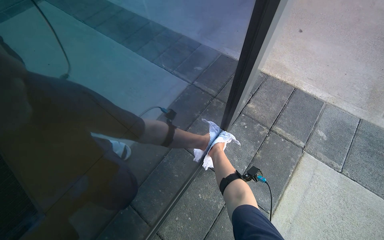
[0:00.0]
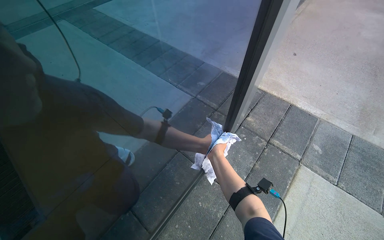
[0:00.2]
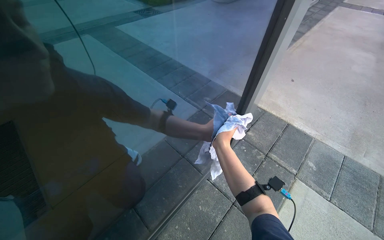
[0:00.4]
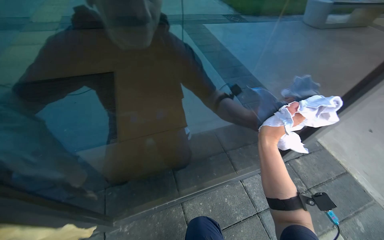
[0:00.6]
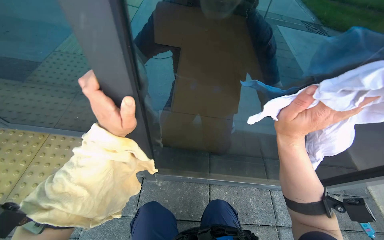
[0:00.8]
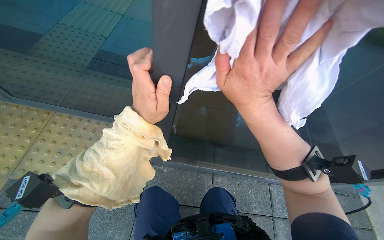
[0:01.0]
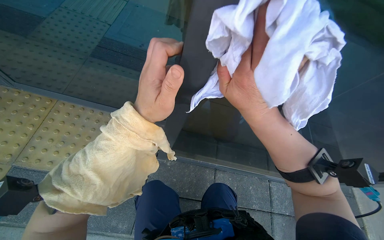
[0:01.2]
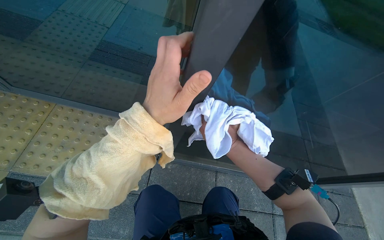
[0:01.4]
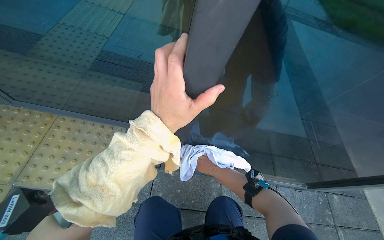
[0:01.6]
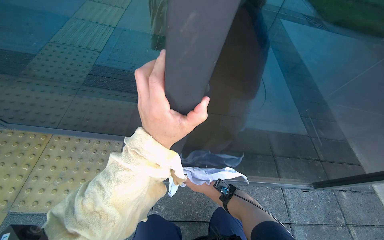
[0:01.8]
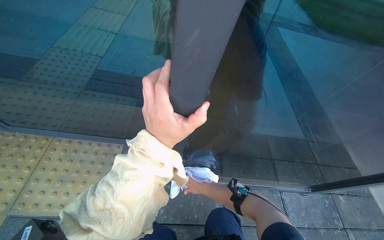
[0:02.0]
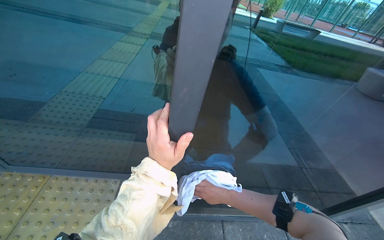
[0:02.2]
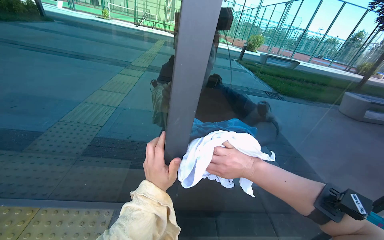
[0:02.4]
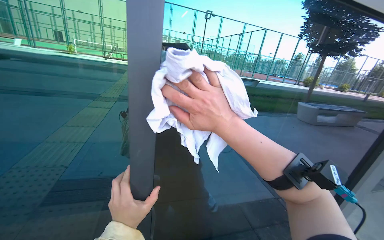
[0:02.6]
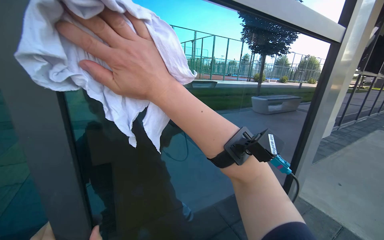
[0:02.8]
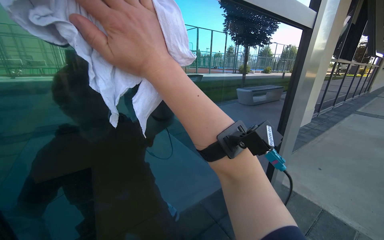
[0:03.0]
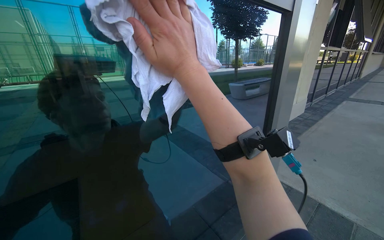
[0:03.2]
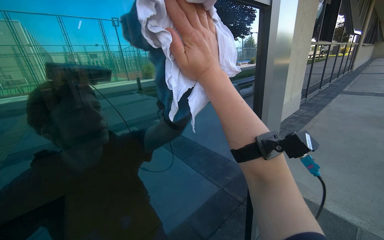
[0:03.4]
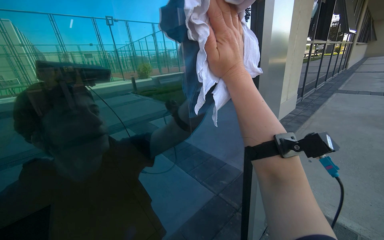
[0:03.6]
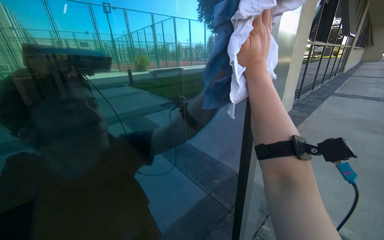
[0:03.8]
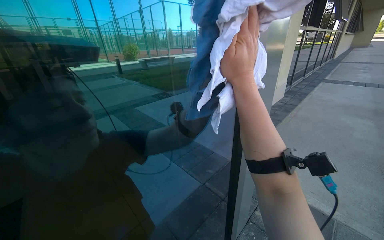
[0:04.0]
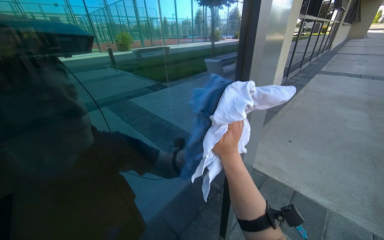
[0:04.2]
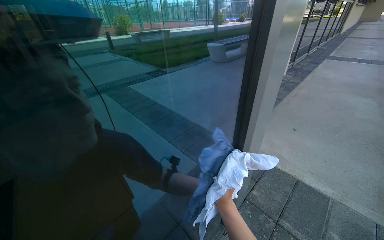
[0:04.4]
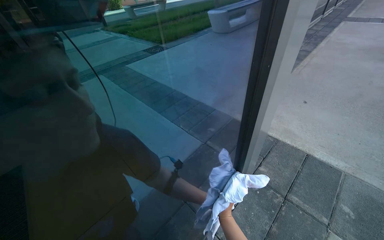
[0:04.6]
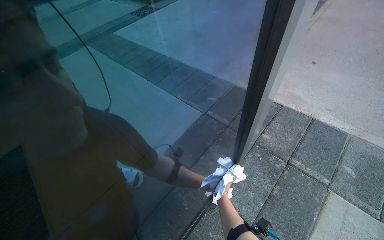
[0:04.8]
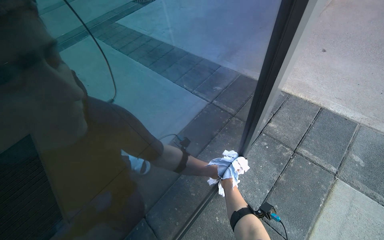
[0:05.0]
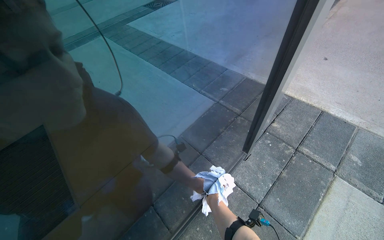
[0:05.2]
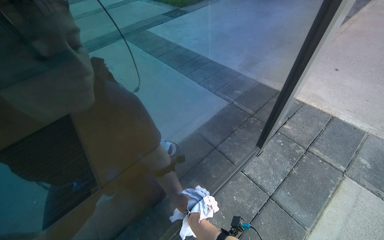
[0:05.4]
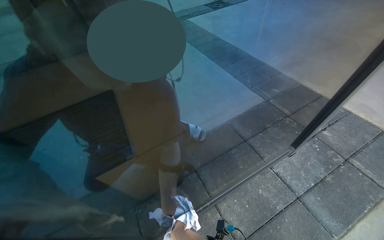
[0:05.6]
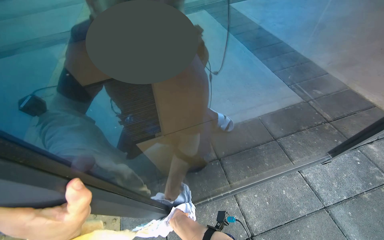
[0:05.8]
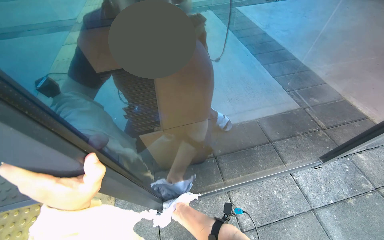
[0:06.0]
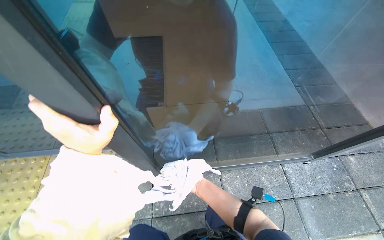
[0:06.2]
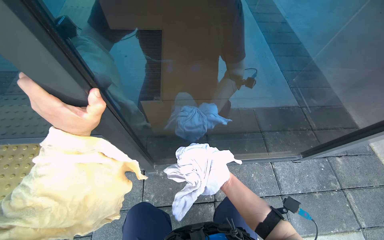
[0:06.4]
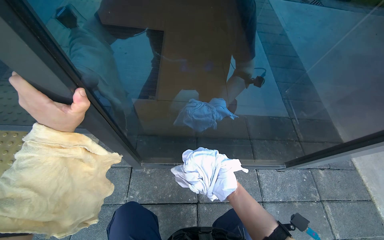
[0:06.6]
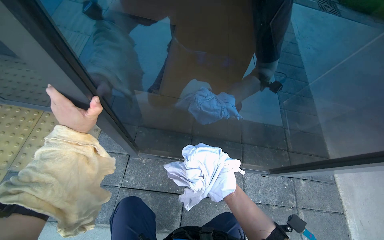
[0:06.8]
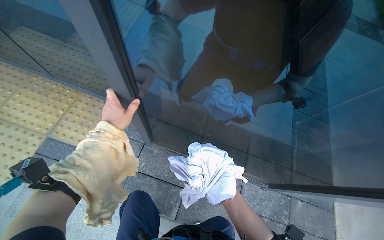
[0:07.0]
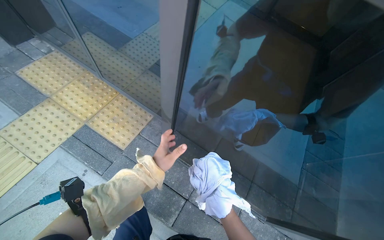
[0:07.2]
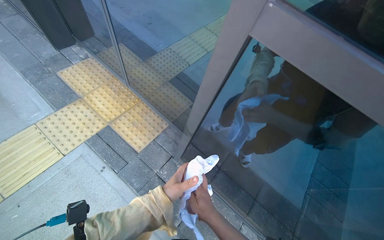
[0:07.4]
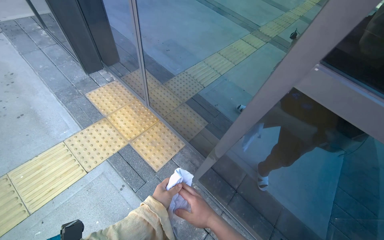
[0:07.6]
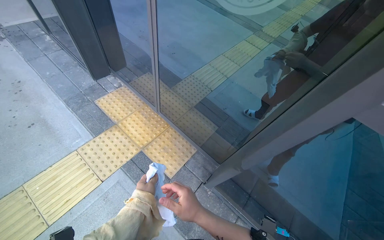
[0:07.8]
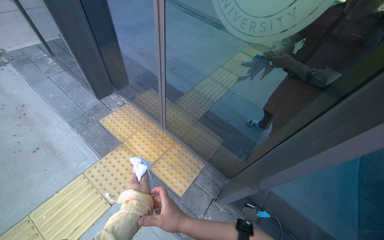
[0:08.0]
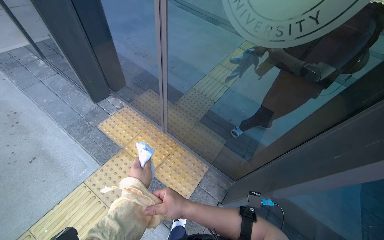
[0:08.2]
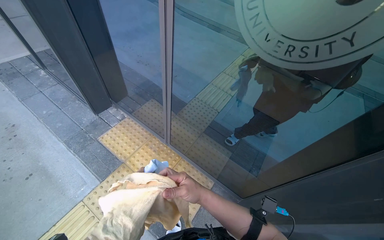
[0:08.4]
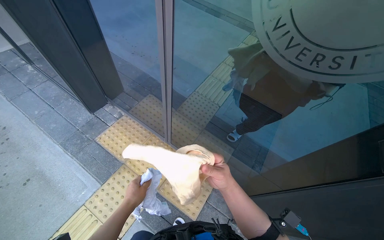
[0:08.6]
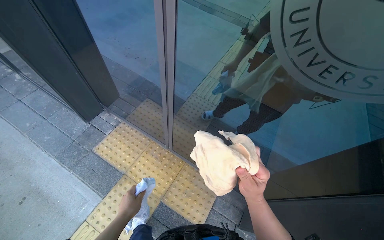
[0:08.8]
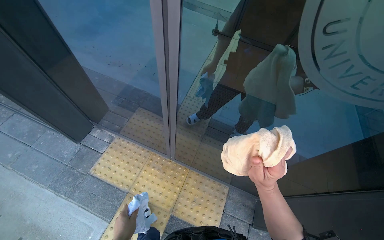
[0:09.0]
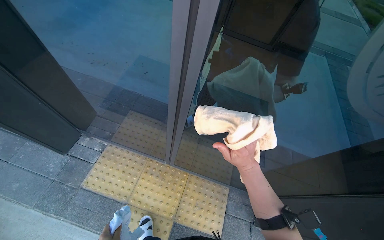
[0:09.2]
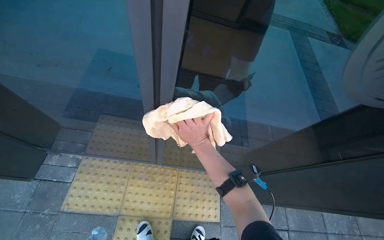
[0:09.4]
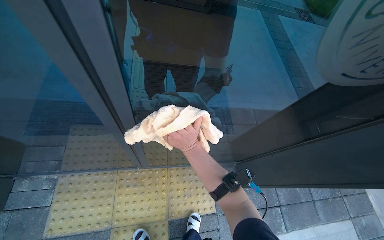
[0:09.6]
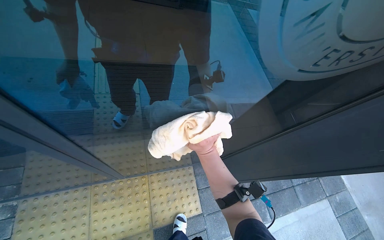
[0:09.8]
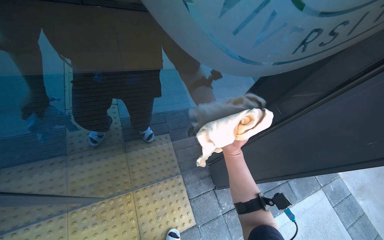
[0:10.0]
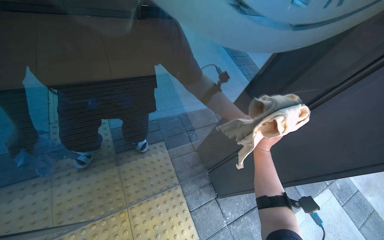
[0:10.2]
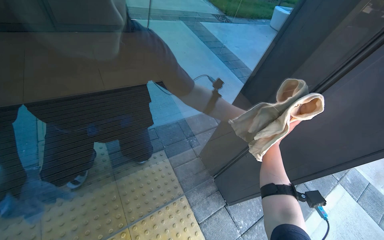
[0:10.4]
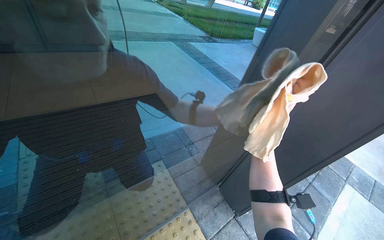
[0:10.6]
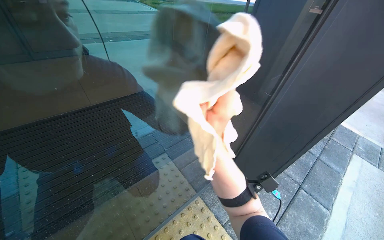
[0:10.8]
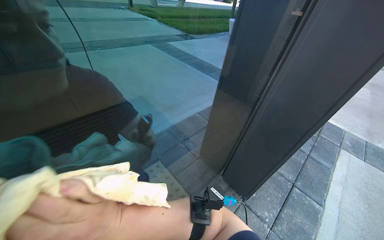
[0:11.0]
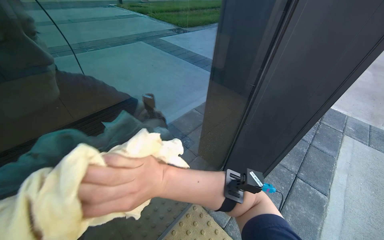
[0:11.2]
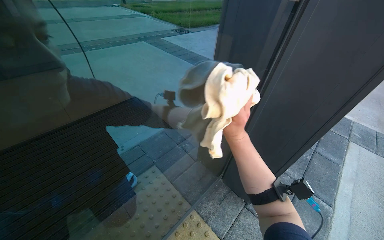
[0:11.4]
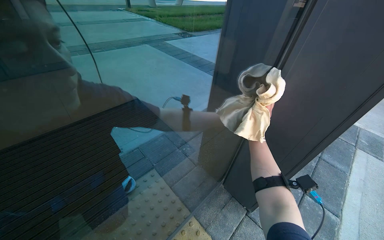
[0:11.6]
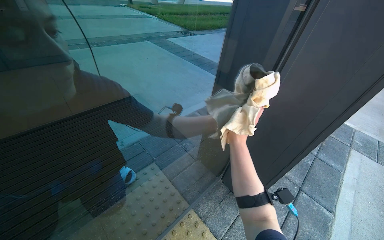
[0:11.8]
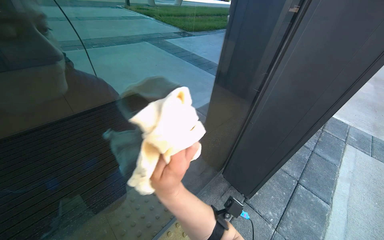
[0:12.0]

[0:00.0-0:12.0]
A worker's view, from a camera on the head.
Job: cleaning windows.
The whole recording: Cleaning glass door. The worker cleans the glass door using a squeegee and then wipes it with a cloth, also cleaning the door handle.
0:00.0 to 0:01.6: The wearer moves roughly 50 cm. The head turns to the left by approximately 50 degrees.
0:01.6 to 0:03.0: The head rotates about 40 degrees to the right. The view tips upward by roughly 35 degrees.
0:03.0 to 0:04.4: The wearer looks about 15 degrees further downward. The right hand heads farther from the camera, to the right and down the picture, covering roughly 80 cm.
0:04.4 to 0:06.0: The camera is carried some 40 cm. The wearer looks some 30 degrees further to the left. The view tips downward by roughly 25 degrees.
0:06.0 to 0:07.6: The wearer moves approximately 50 cm. The head turns to the left by about 60 degrees.
0:07.6 to 0:09.0: The camera is carried about 70 cm.
0:09.0 to 0:10.4: The head turns to the right by approximately 50 degrees.

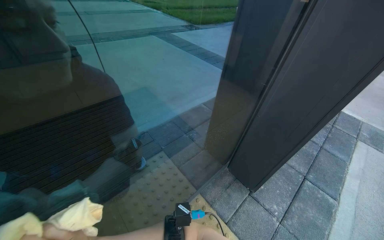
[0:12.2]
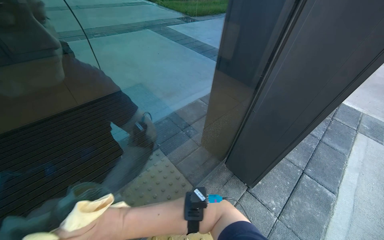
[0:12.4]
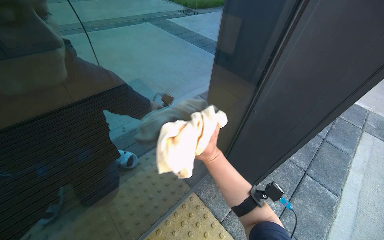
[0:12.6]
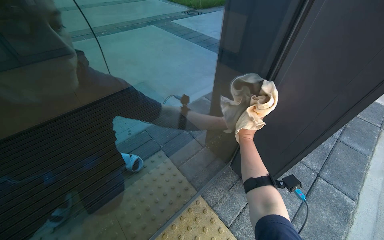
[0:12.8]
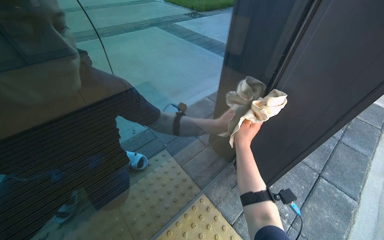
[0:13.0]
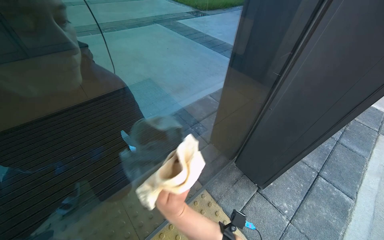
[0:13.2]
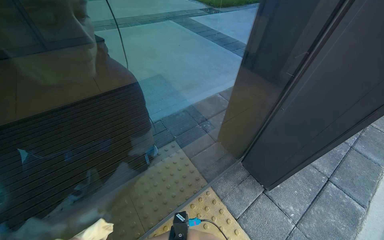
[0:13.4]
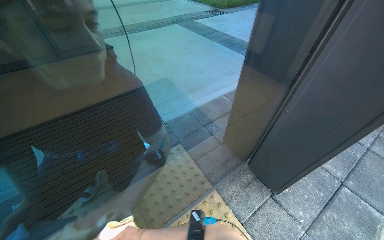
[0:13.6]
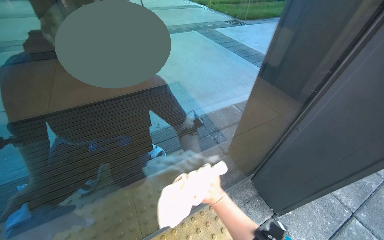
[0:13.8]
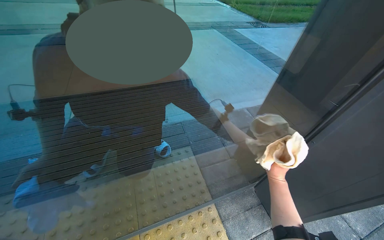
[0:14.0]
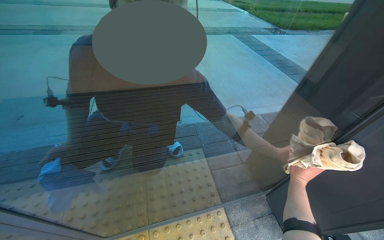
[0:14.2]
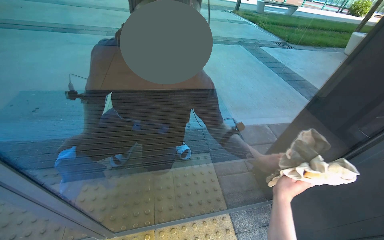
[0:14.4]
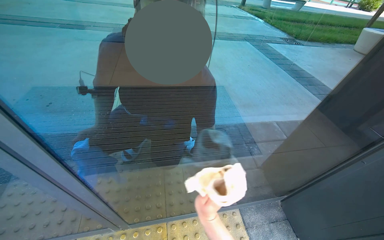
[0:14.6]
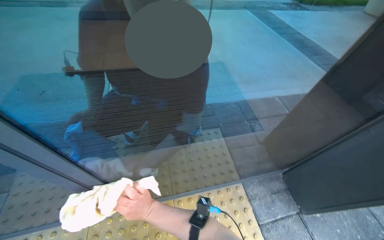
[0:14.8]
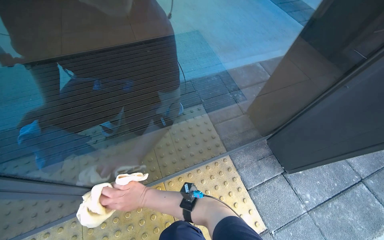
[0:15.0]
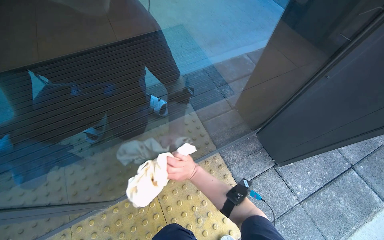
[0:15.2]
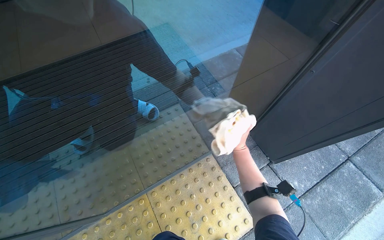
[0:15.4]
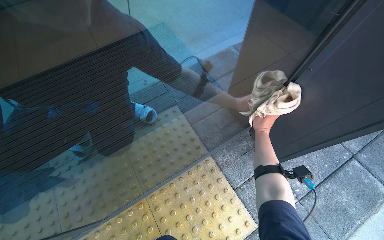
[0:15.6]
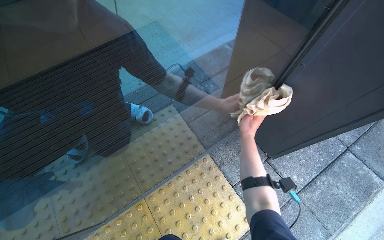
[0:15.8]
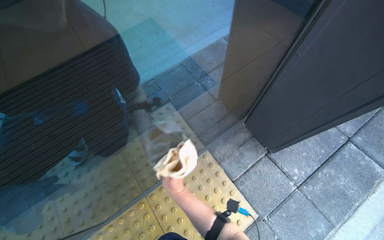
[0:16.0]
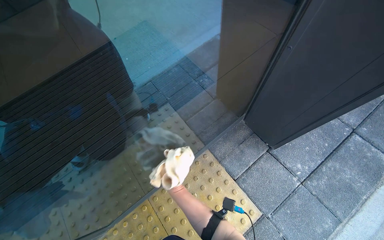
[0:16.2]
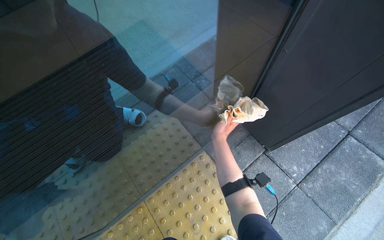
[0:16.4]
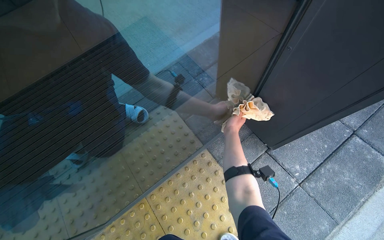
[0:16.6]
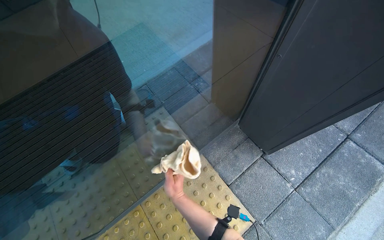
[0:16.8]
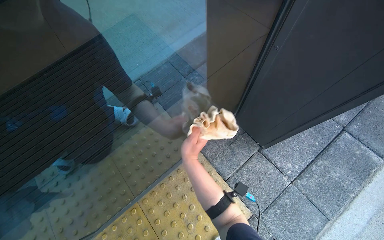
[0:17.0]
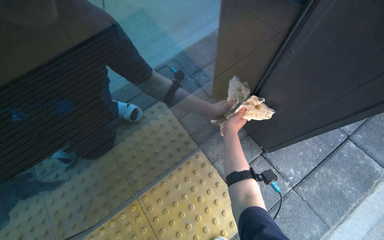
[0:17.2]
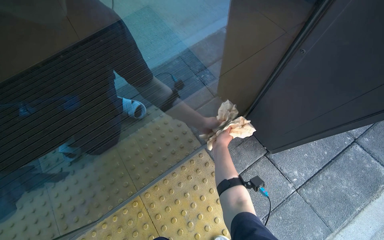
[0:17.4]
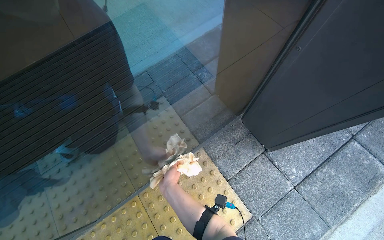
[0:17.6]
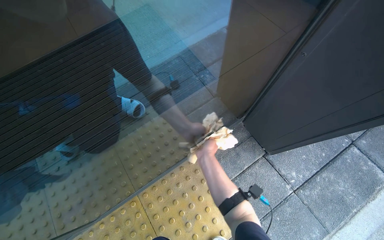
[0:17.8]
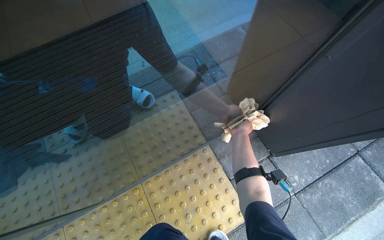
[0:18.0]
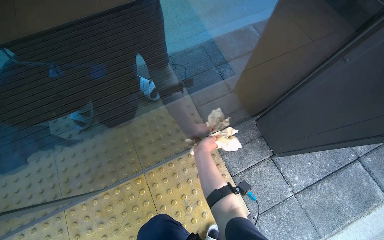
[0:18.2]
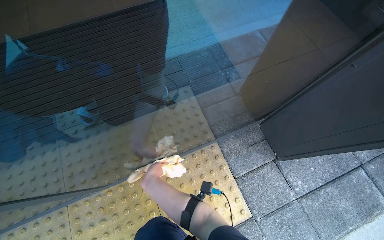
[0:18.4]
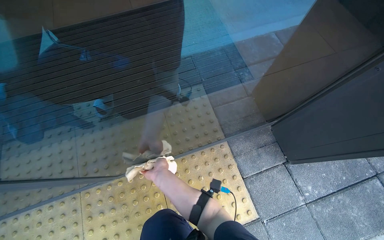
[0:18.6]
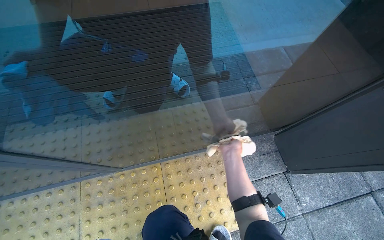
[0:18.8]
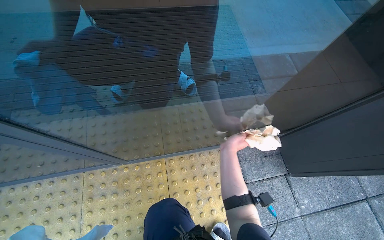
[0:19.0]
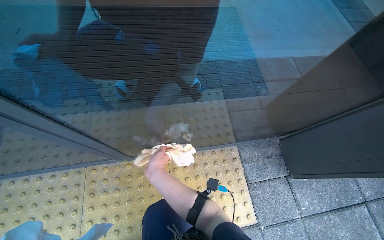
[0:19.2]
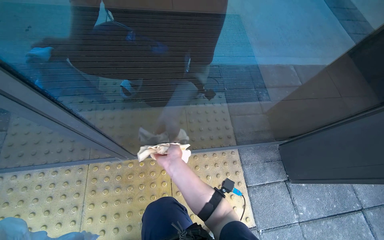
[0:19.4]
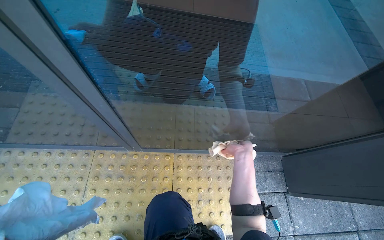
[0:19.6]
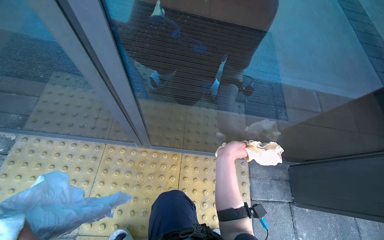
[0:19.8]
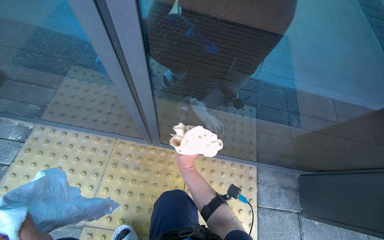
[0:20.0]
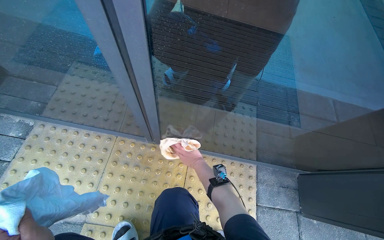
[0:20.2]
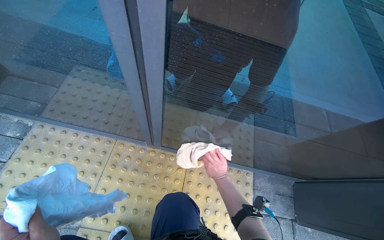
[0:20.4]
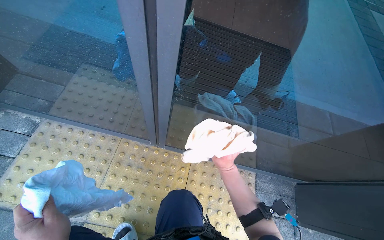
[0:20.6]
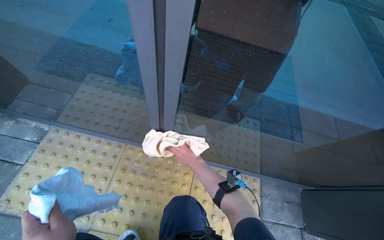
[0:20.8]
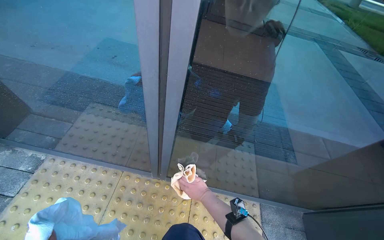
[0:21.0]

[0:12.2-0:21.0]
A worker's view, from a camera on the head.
Job: cleaning windows.
The whole recording: Cleaning glass door. The worker cleans the glass door using a squeegee and then wipes it with a cloth, also cleaning the door handle.
0:15.2 to 0:16.6: The right hand heads to the right and up the picture, covering about 30 cm.
0:16.6 to 0:18.0: The right hand reaches roughly 20 cm to the left, then returns.
0:18.0 to 0:19.6: Everything in view rotates roughly 30 degrees clockwise. The right hand swings nearer and farther, roughly 20 cm each way, with 3 reversals.
0:19.6 to 0:21.0: The view tilts about 15 degrees upward.
